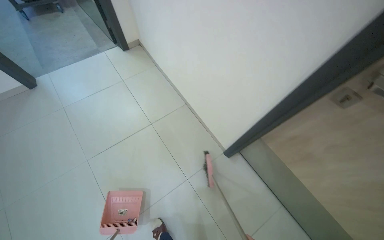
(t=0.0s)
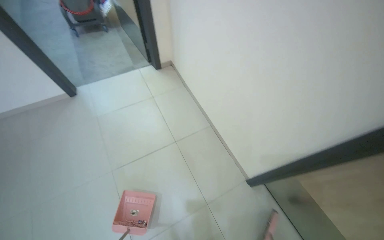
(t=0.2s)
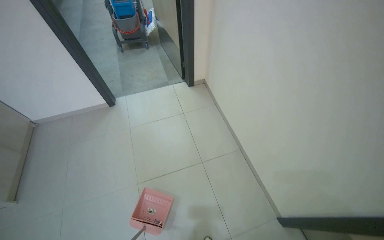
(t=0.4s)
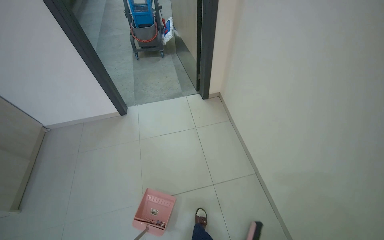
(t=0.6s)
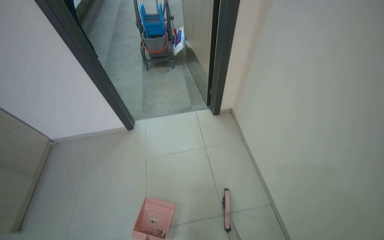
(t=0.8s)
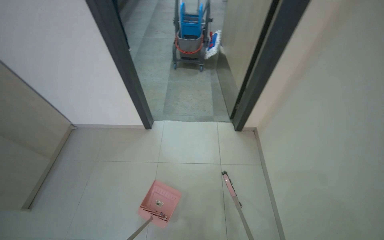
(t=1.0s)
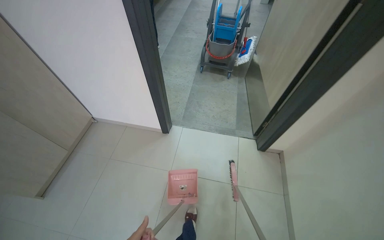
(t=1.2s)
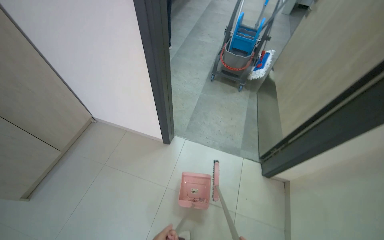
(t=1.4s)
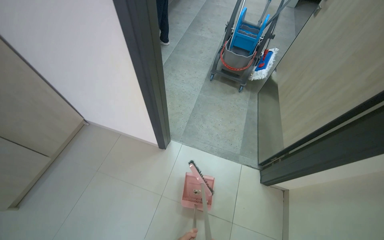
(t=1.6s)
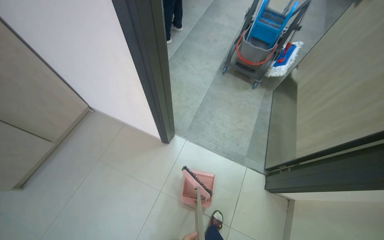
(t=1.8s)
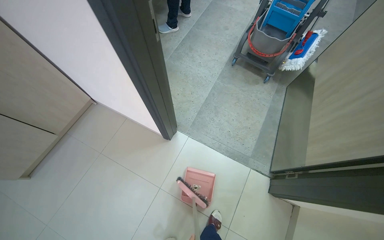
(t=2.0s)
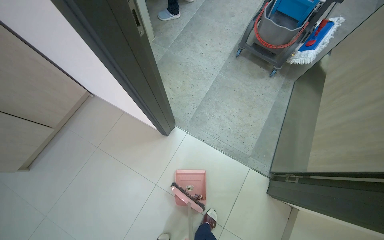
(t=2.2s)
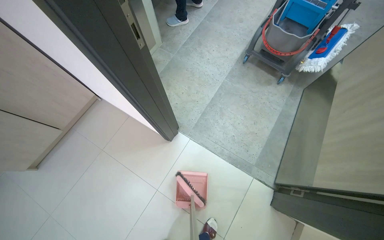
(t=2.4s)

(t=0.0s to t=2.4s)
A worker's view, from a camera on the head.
Job: sweeping floor.
The whole recording: Sweeping hallway floor. The worker sweeps the hallway floor with a broom and dustpan.
t=0.0s - t=1.2s: The camera is carried roughly 90 cm. The head rotates some 45 degrees to the left.
t=1.2s - t=2.4s: The wearer moves roughly 60 cm. The wearer's head swings roughly 20 degrees to the left. The camera pitches downward, by about 15 degrees.

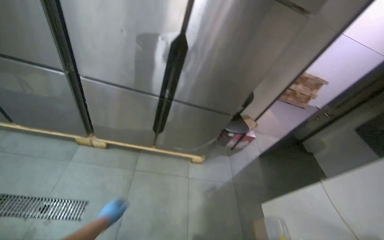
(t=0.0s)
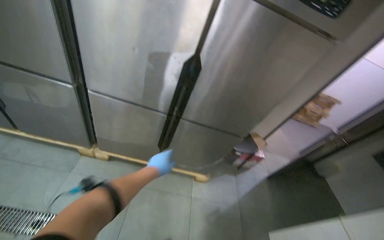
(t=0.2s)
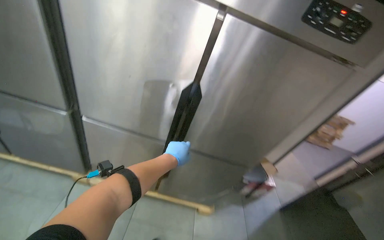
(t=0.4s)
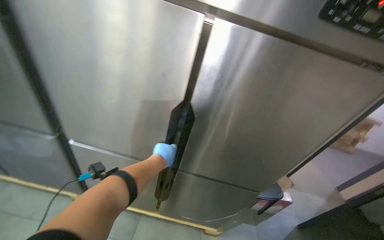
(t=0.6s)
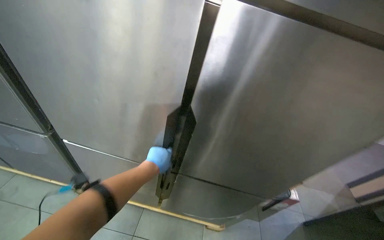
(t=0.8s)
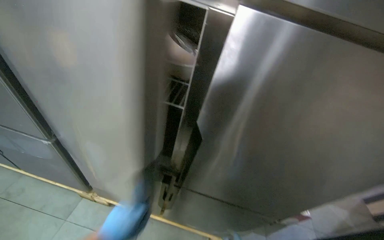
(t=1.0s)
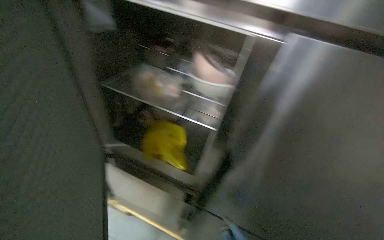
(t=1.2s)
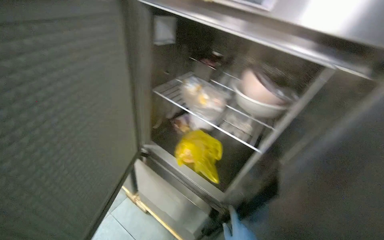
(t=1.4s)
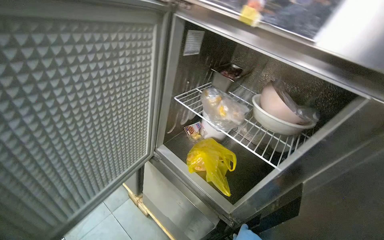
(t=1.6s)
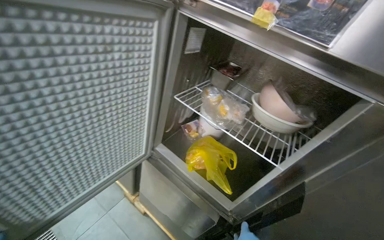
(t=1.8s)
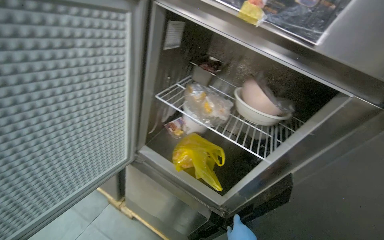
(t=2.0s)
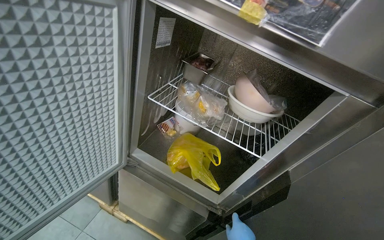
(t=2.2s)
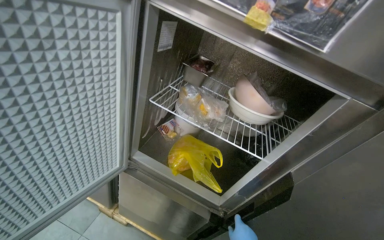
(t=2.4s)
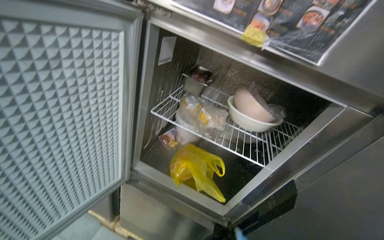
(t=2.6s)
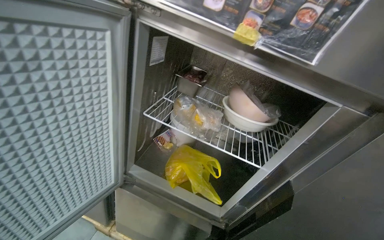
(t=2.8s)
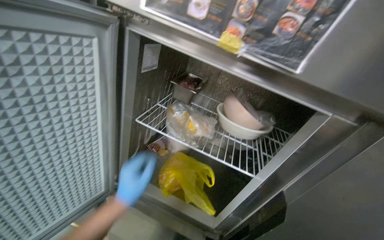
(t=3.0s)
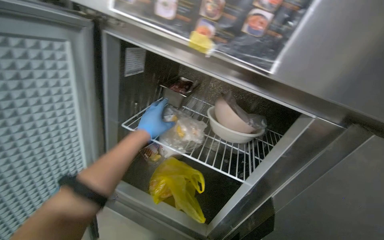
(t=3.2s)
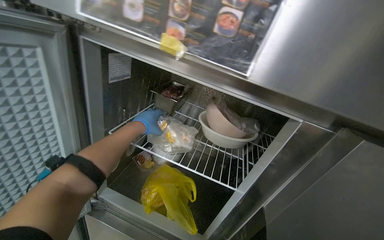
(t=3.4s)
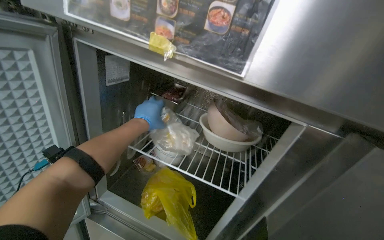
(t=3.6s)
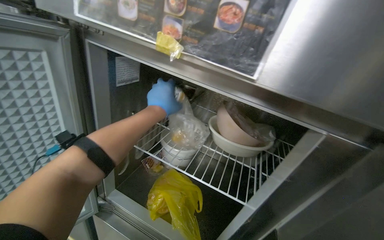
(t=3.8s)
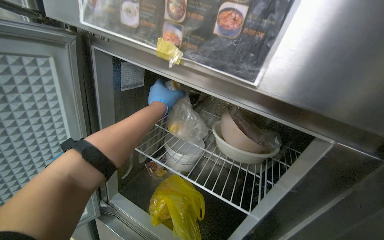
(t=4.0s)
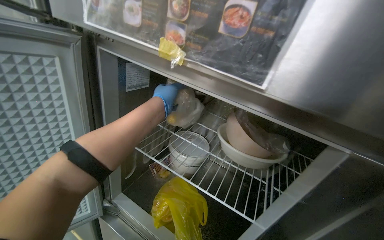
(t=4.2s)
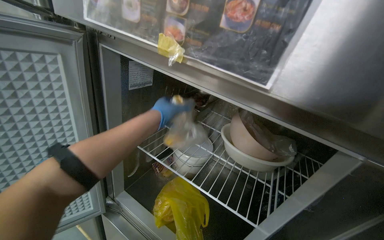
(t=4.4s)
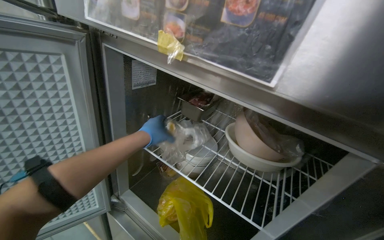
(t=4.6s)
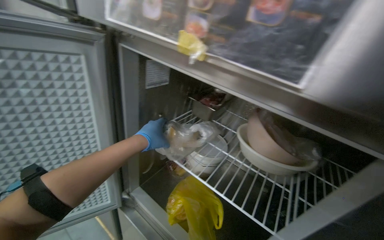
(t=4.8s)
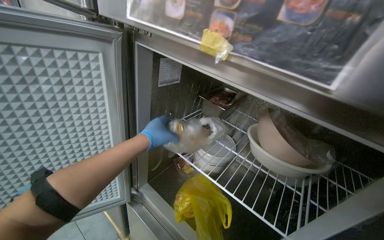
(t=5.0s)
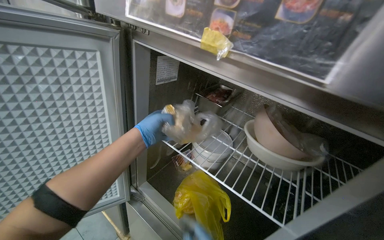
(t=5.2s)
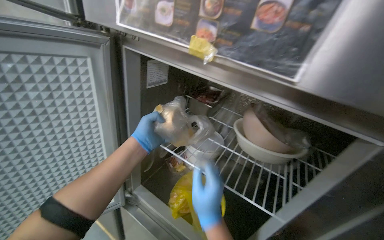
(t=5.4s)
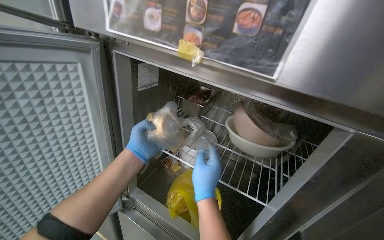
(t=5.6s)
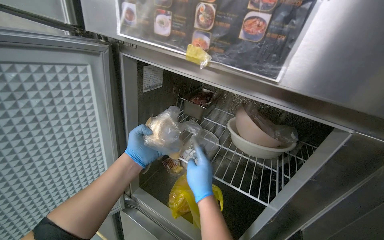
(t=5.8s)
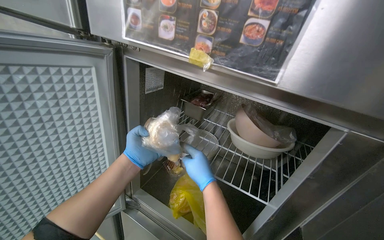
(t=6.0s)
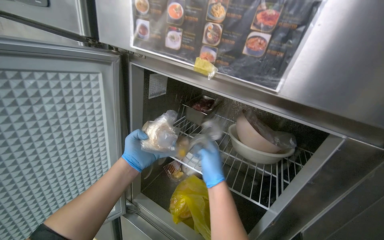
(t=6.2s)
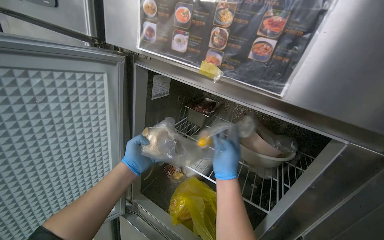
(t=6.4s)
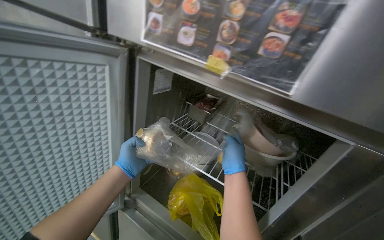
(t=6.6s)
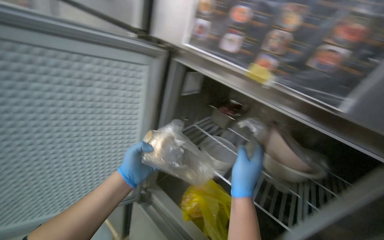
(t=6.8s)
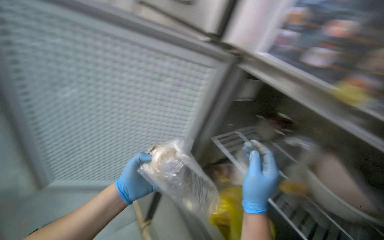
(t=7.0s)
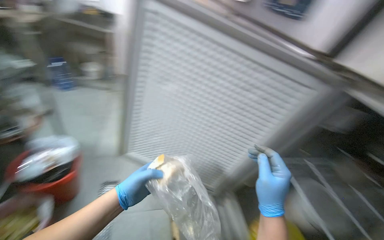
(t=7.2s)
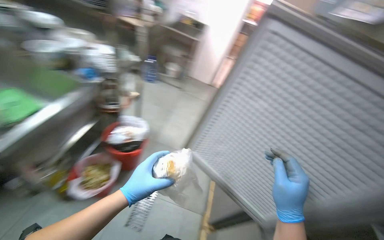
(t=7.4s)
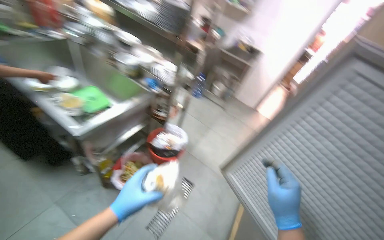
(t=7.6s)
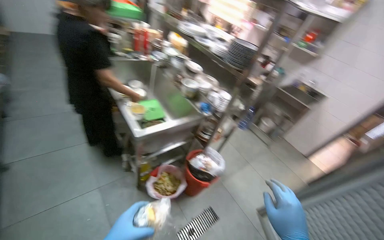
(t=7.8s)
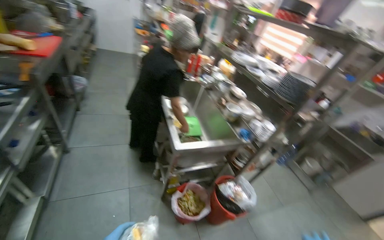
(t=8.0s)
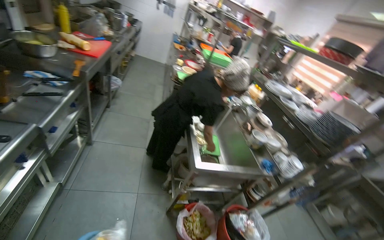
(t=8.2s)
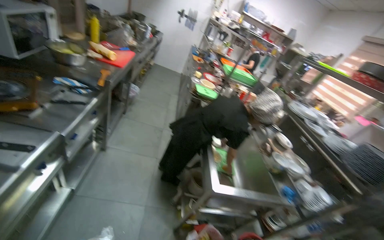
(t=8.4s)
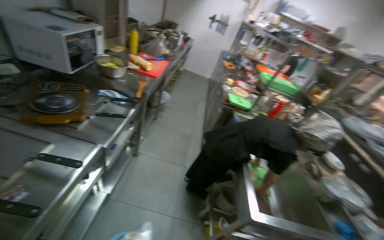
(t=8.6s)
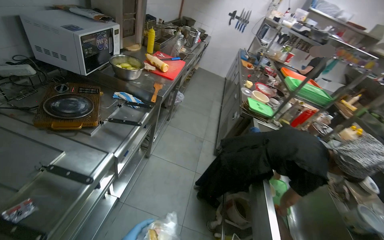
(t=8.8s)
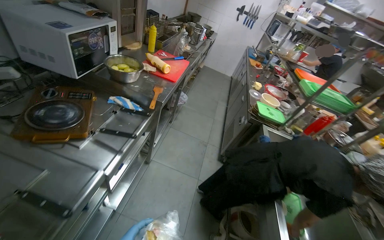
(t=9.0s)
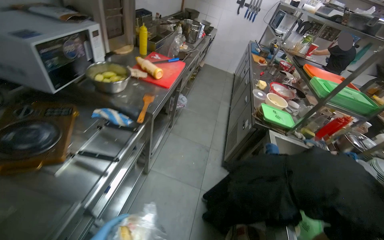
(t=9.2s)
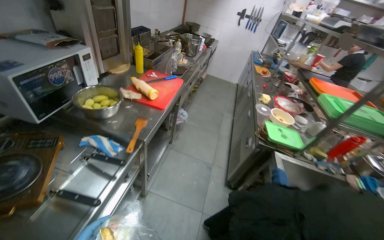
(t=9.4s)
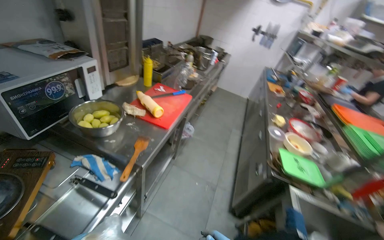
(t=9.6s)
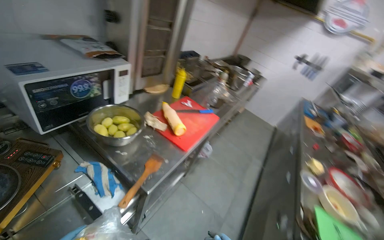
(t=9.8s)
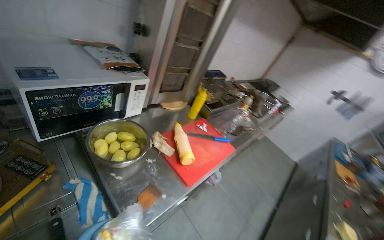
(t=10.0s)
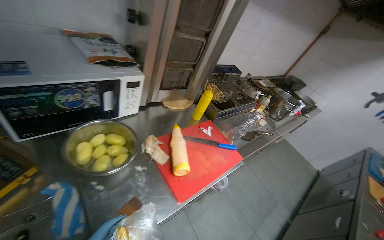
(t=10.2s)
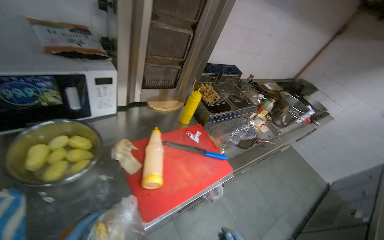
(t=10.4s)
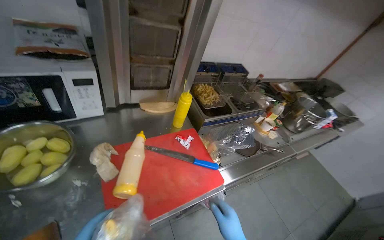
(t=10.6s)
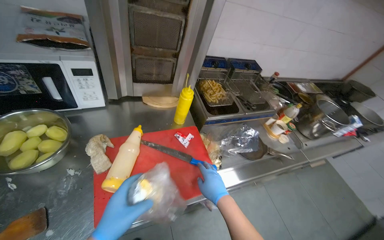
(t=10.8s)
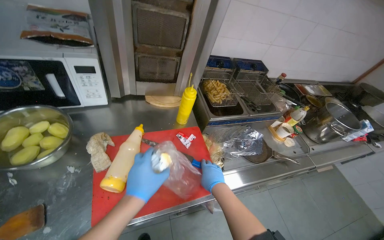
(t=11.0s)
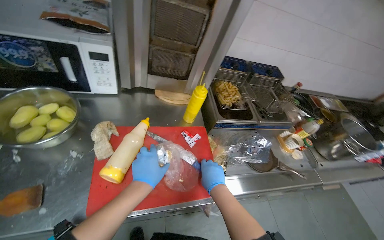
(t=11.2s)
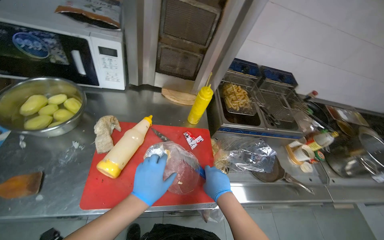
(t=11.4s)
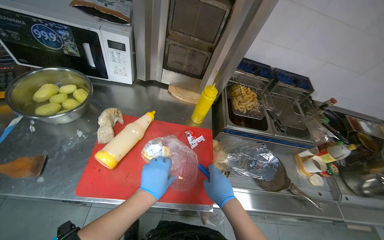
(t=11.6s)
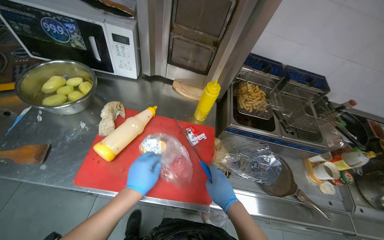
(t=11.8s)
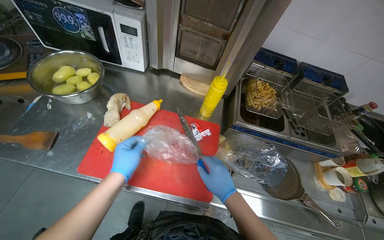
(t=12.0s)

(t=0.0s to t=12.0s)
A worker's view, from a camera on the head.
Job: preparing food.
The whole recording: Retrieving and cutting ingredients. The worker retrieves ingredients from the refrigerator and cuts them on a cutting board.
t=0.0s - t=1.6s: The head travels roughly 50 cm. The wearer looks about 40 degrees further to the left. The camera pitches upward, by some 15 degrees.
t=1.6s - t=3.0s: The wearer's head swings approximately 20 degrees to the right.
t=3.0s - t=4.4s: The left hand heads up the picture, to the right and farther from the camera, covering some 30 cm.
t=4.4s - t=6.0s: The left hand goes some 20 cm to the left and down the picture.
t=6.0s - t=7.6s: The head turns to the left by approximately 90 degrees. The camera pitches upward, by roughly 15 degrees.
t=7.6s - t=9.0s: The wearer moves roughly 70 cm. The head turns to the left by some 70 degrees. The view tips upward by about 25 degrees.
t=9.0s - t=10.4s: The camera is carried approximately 1 m. The wearer looks about 40 degrees further to the left. The view tips upward by some 10 degrees.
t=10.4s - t=12.0s: The camera is carried approximately 40 cm. The wearer's head swings about 45 degrees to the left.

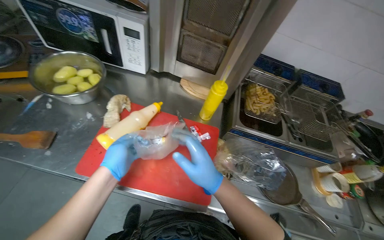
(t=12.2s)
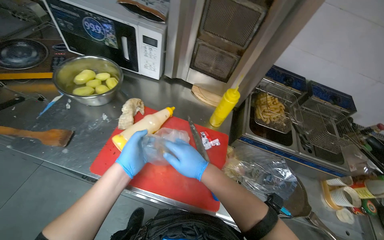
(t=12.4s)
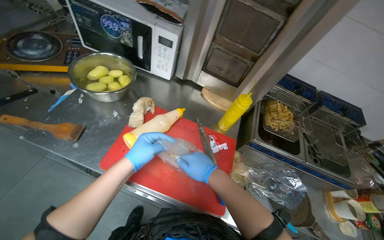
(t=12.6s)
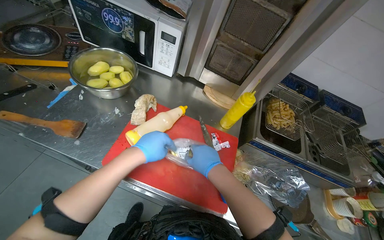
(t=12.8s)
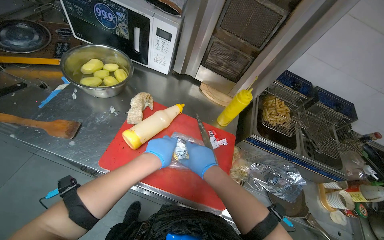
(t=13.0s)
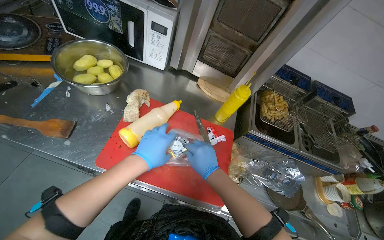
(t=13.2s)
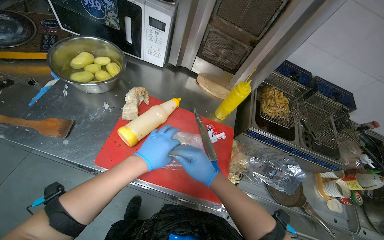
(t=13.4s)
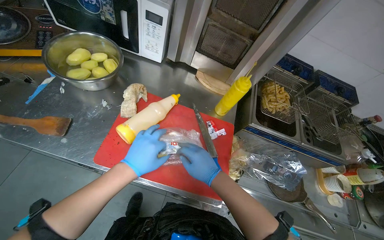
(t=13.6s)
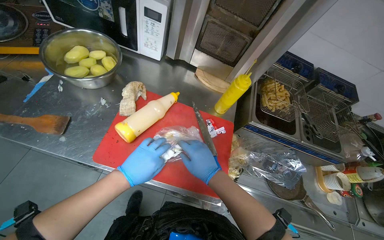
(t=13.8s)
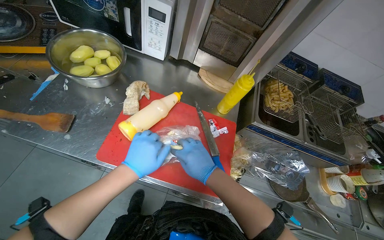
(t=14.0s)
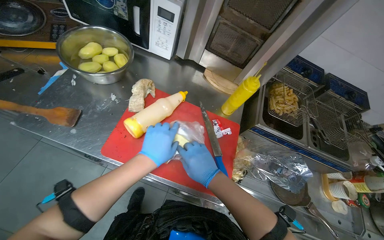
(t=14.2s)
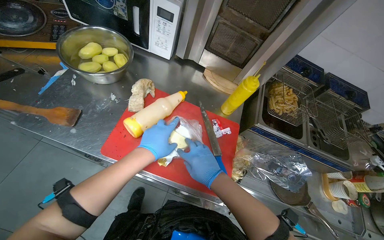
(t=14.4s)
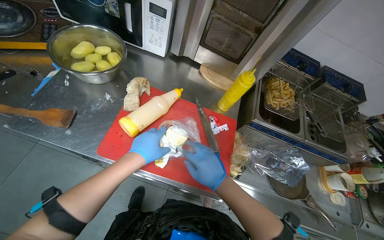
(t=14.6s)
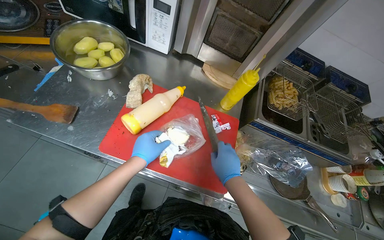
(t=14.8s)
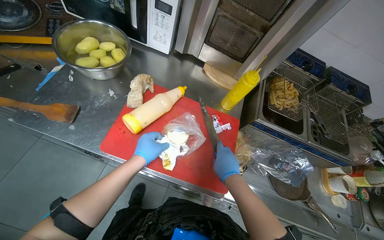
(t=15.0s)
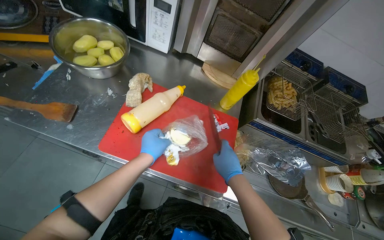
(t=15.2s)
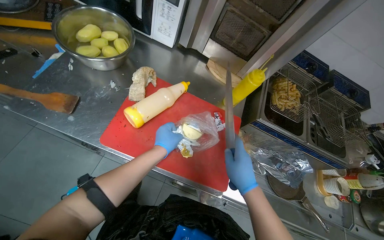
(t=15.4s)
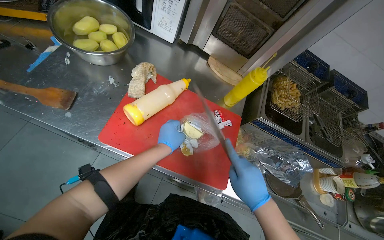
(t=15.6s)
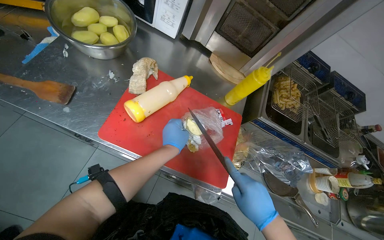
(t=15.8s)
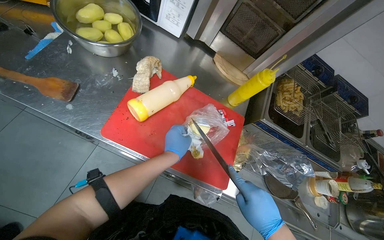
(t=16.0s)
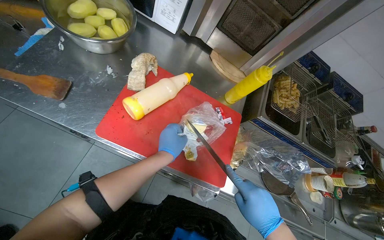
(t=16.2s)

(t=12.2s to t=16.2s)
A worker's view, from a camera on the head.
Job: preparing food.
The whole recording: Retrieving and cutting ingredients. The worker retrieves ingredients from the refrigerator and cuts them on a cutting board.
t=13.6s - t=14.8s: The hands are busy where they are.
t=14.8s - t=16.2s: The right hand travels down the picture by approximately 10 cm.
